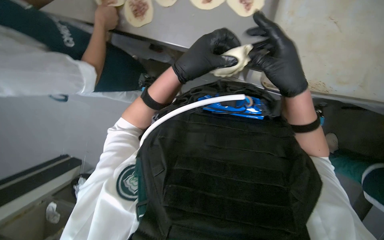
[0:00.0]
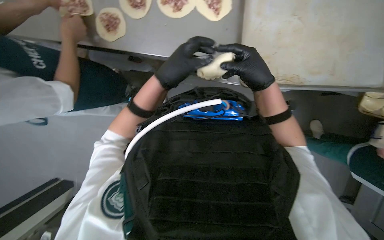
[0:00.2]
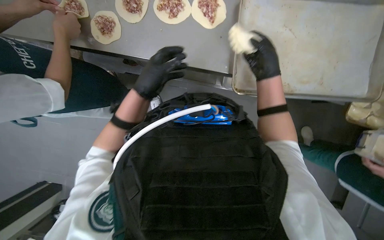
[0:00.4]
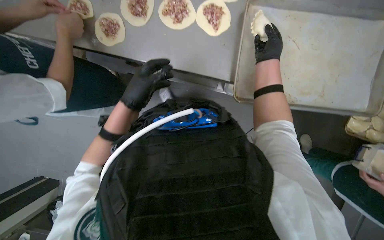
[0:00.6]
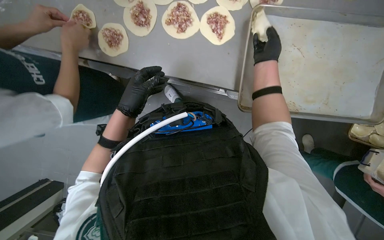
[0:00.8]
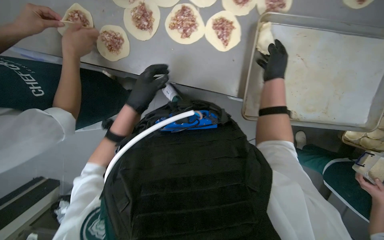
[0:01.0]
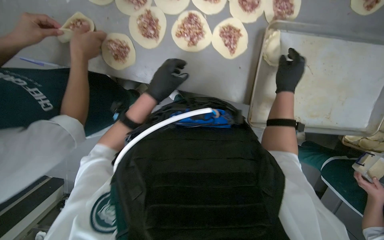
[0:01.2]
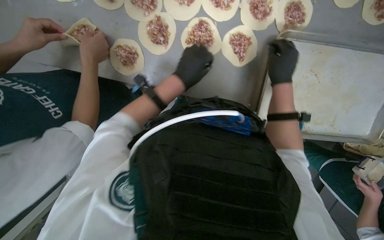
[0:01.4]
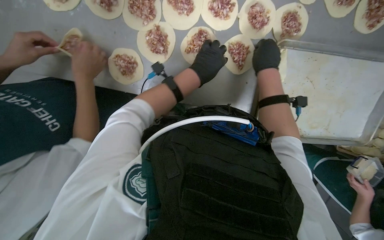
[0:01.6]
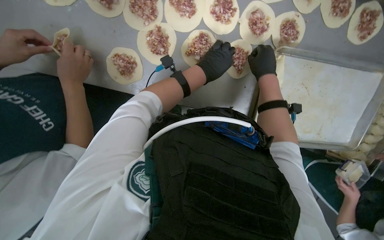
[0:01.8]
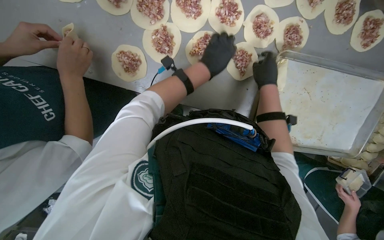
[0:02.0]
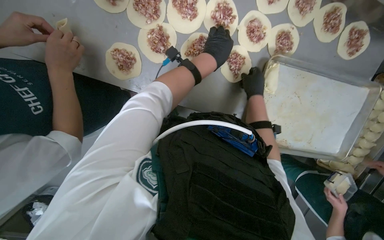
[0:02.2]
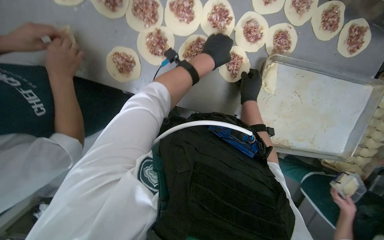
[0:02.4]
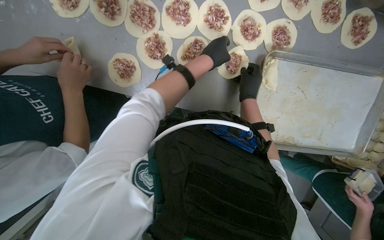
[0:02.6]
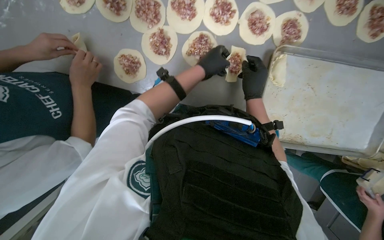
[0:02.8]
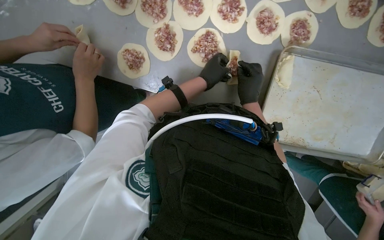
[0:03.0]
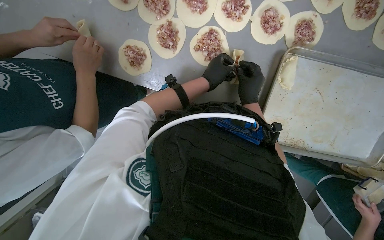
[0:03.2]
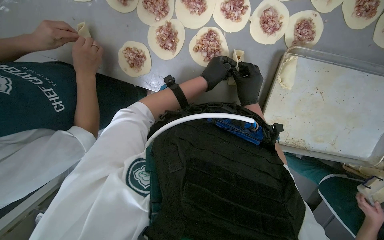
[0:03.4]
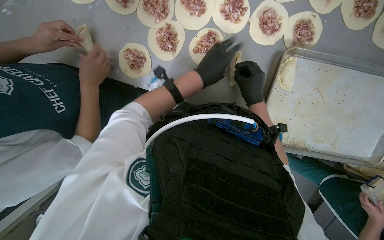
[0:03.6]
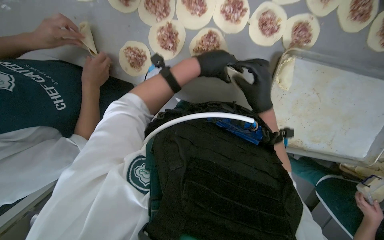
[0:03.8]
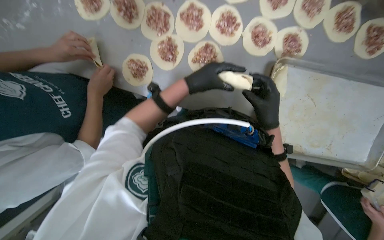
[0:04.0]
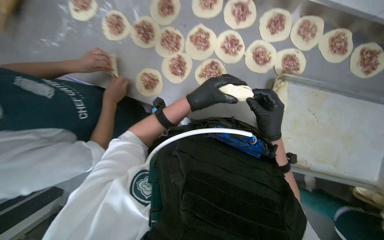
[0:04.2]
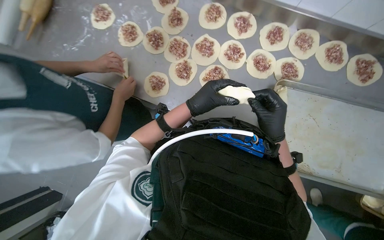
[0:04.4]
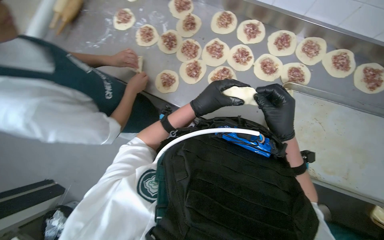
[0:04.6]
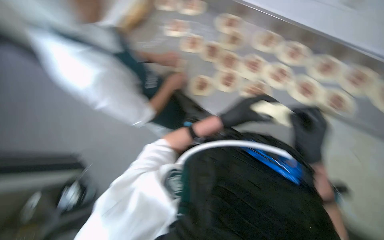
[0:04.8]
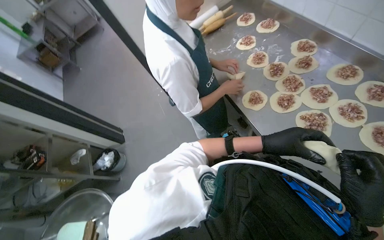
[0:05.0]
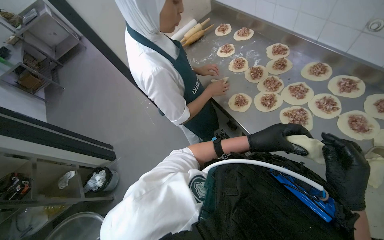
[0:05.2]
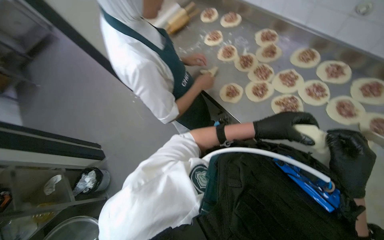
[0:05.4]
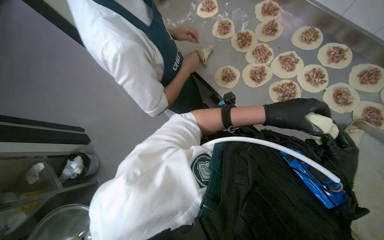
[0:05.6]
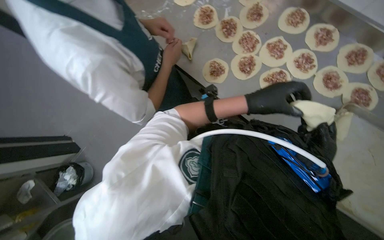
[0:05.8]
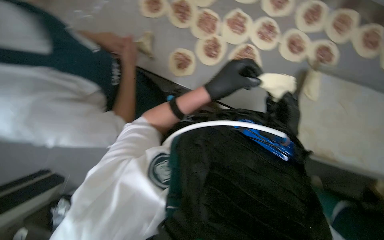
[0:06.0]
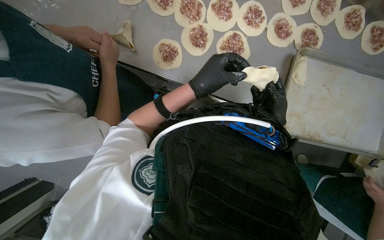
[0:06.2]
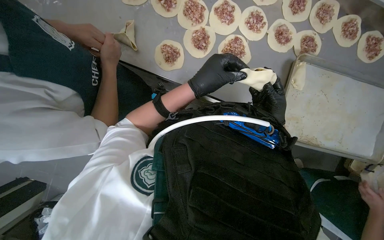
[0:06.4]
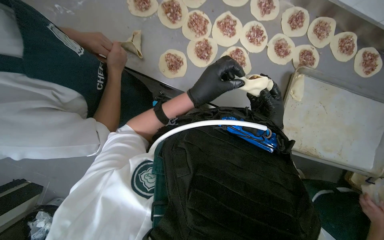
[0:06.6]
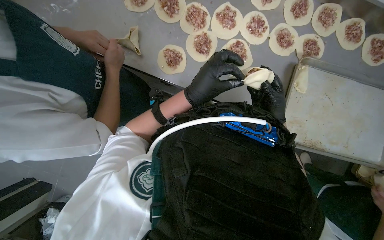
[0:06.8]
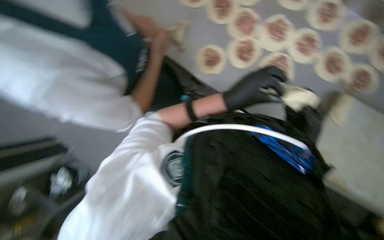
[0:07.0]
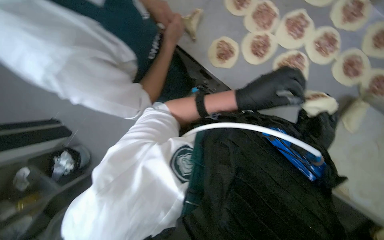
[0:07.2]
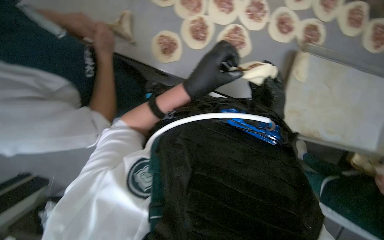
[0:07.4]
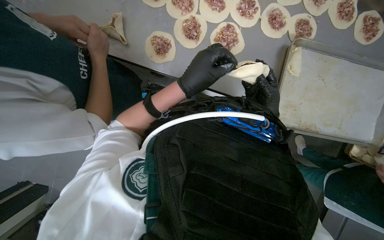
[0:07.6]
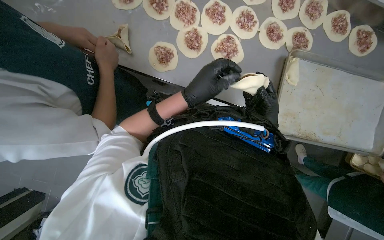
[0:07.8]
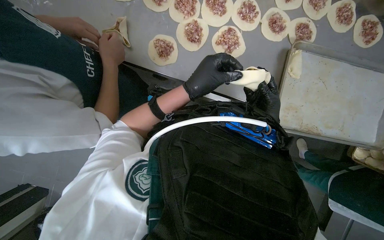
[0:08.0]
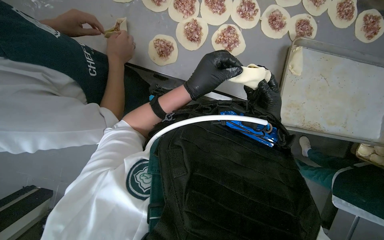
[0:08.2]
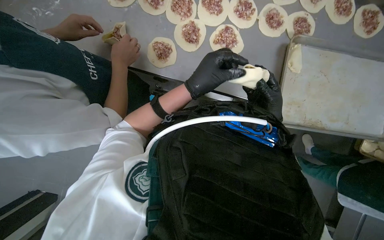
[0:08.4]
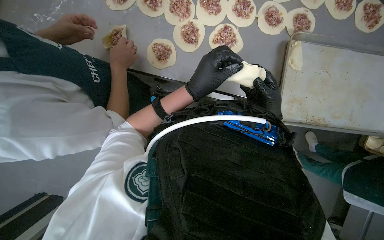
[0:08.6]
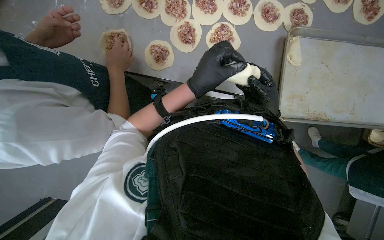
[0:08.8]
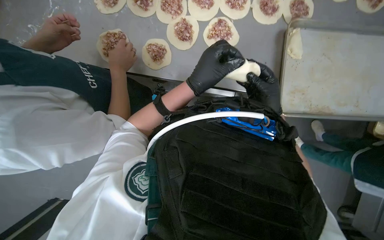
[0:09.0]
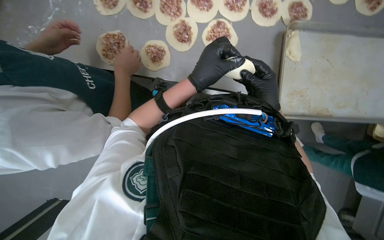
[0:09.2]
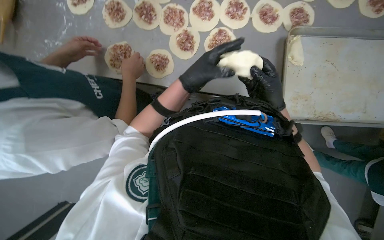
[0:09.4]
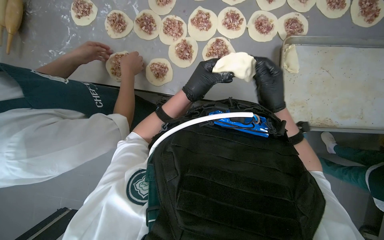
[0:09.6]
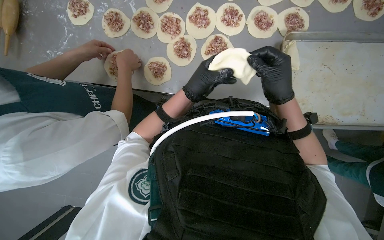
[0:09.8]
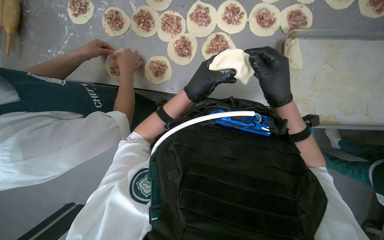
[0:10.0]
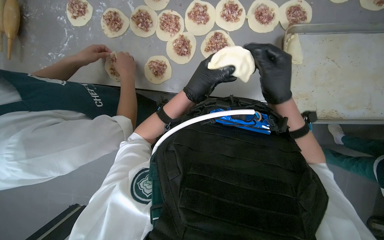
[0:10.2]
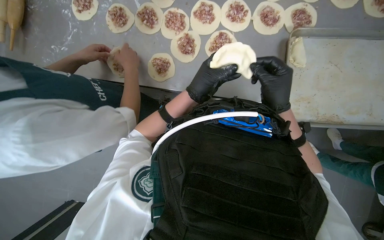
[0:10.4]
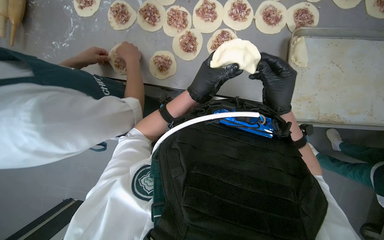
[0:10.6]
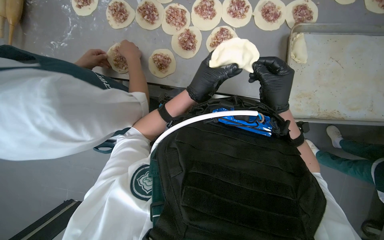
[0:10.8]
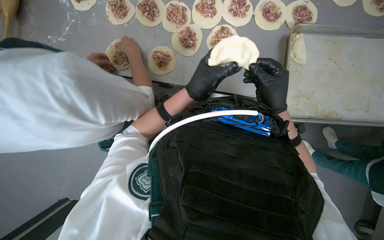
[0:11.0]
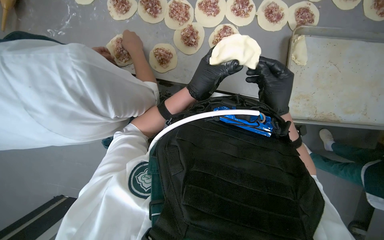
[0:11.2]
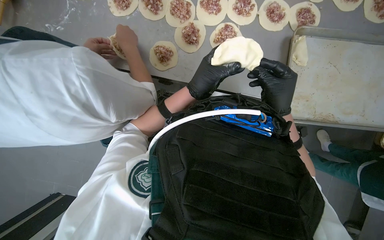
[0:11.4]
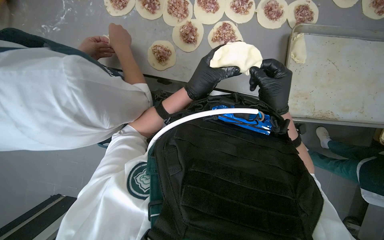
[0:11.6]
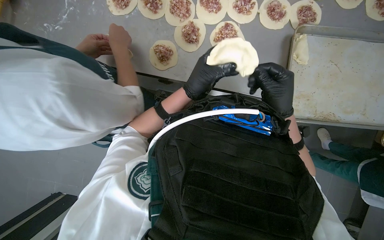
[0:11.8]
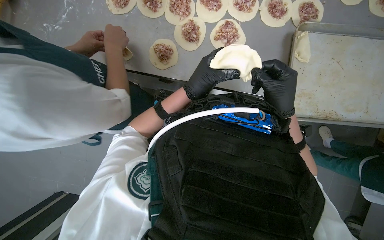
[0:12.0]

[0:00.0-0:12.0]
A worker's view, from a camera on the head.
Job: preparing food.
The whole recording: Folding meat-filled dough into dumplings. The worker folds dough filled with meat into dumplings and places them on a baking sheet.
0:00.0 to 0:01.6: The left hand shifts roughly 10 cm farther from the camera, and goes to the left and returns, some 10 cm each way. Meanwhile the right hand shifts roughly 35 cm up the picture.
0:01.6 to 0:03.0: The right hand shifts approximately 10 cm down the picture.
0:03.0 to 0:04.4: The camera pitches upward, by about 15 degrees. Both hands travel together nearer to the camera and down the picture, roughly 20 cm.
0:07.6 to 0:12.0: The hands work in one place, with small movements.

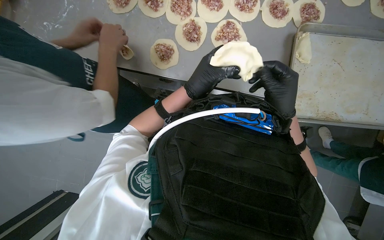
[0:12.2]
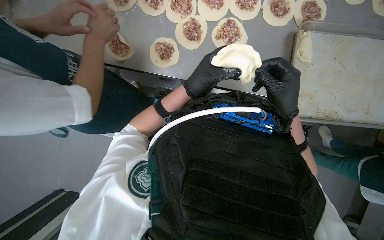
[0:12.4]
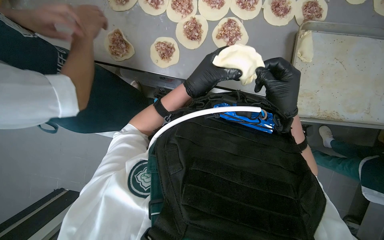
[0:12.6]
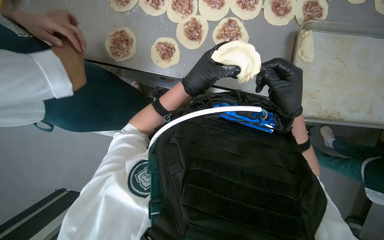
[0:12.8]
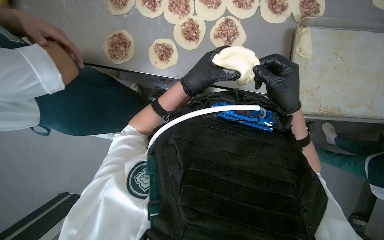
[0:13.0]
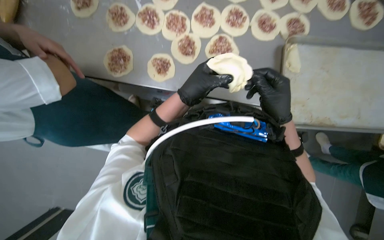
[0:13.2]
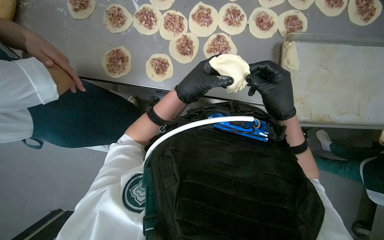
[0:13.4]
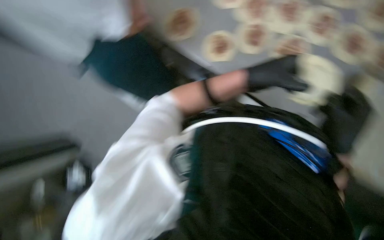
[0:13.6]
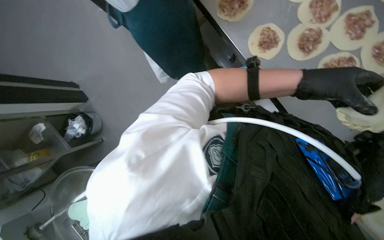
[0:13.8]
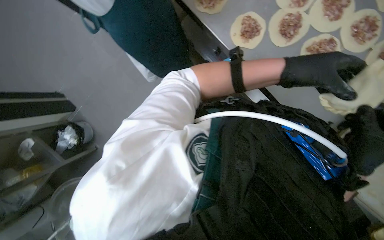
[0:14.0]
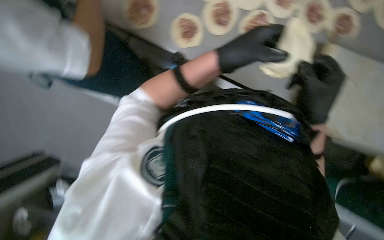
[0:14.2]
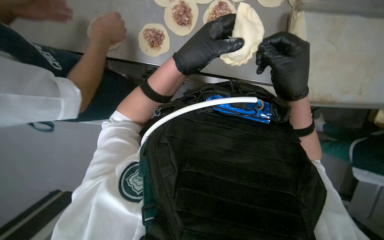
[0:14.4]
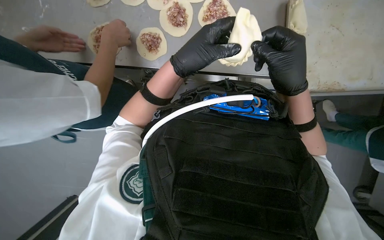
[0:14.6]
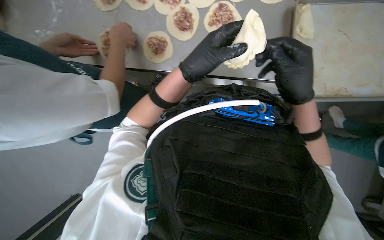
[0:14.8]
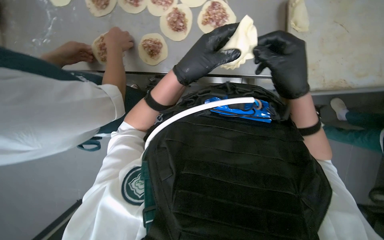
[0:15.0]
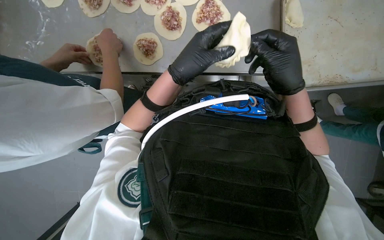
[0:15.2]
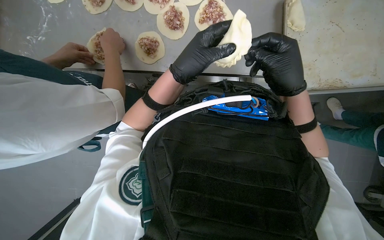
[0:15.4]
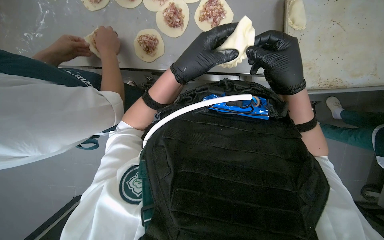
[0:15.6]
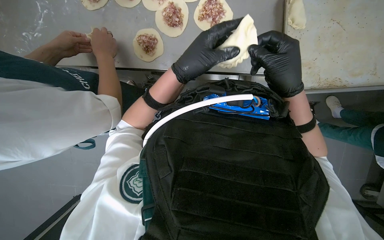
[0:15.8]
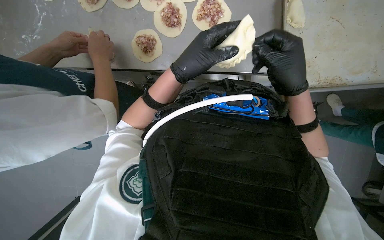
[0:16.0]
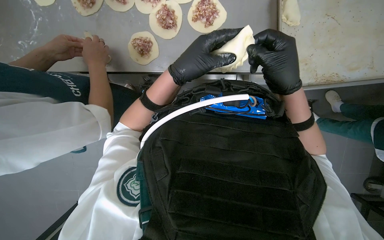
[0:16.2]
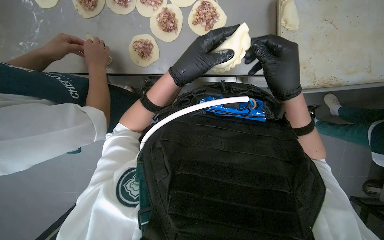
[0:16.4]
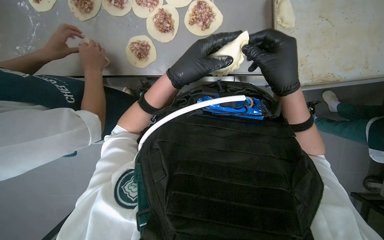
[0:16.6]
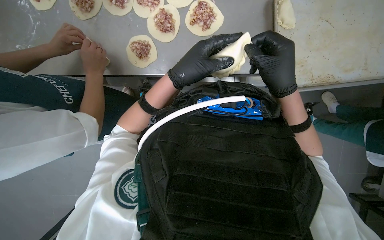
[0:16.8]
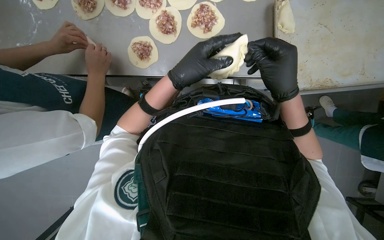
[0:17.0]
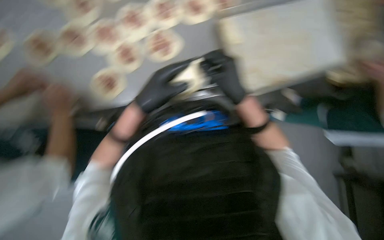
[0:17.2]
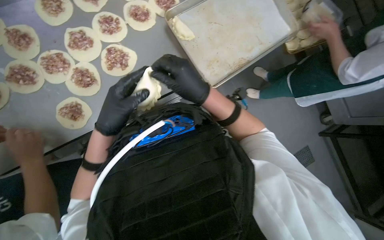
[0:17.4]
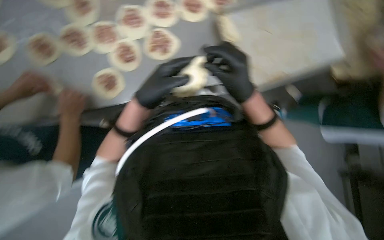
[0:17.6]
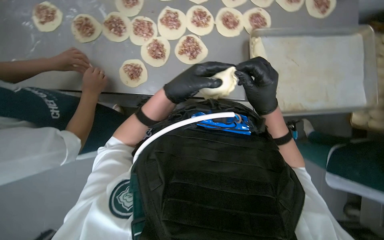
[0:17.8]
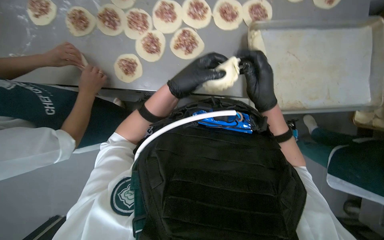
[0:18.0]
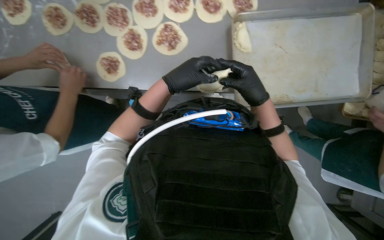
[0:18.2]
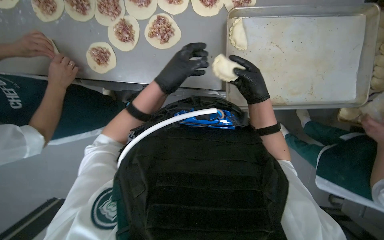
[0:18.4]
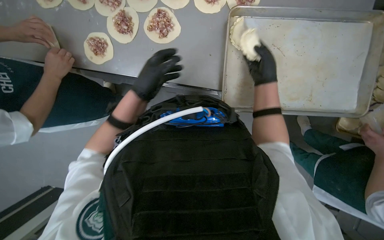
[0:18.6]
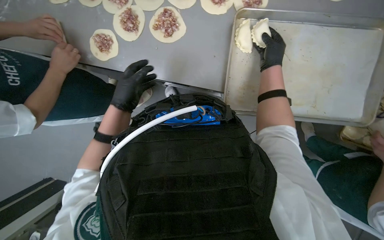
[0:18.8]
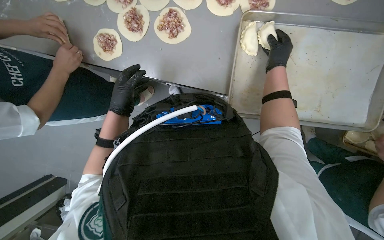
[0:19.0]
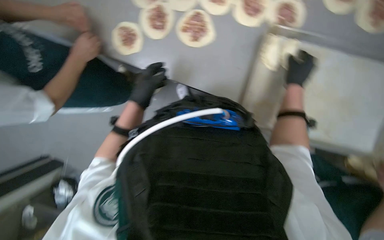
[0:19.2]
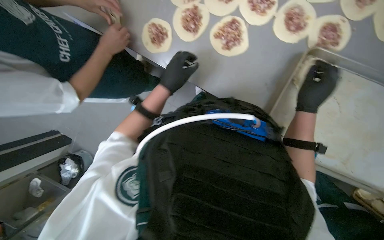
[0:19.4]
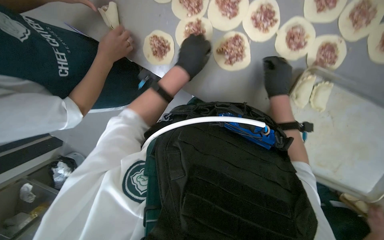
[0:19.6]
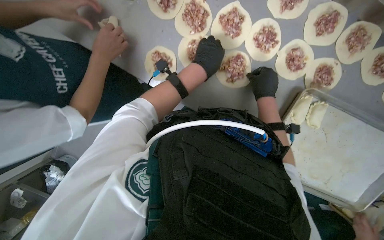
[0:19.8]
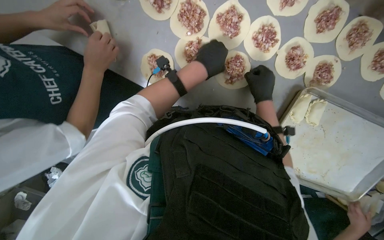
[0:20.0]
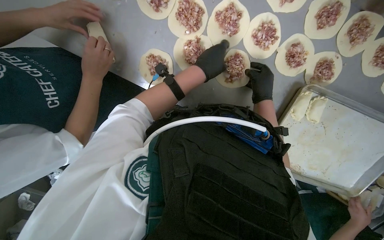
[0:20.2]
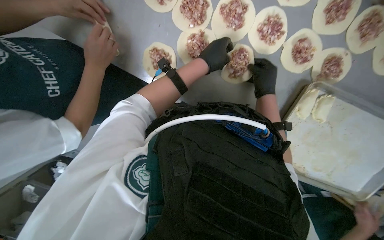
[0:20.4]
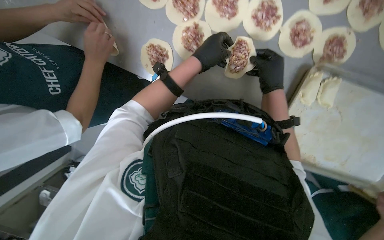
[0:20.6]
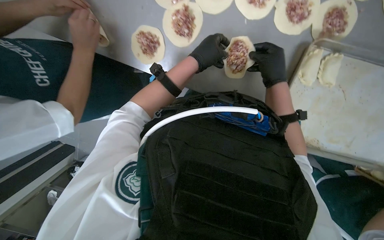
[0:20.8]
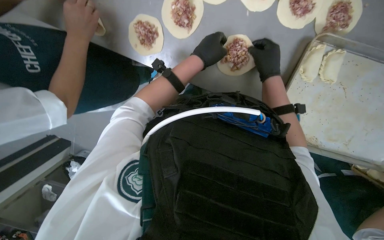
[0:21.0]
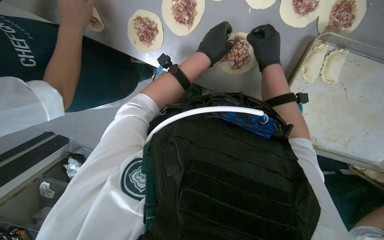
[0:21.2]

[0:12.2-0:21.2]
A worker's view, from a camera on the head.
Job: preparing food.
The whole recording: Folding meat-filled dough into dumplings. The worker folds dough filled with meat into dumplings and places them on a baking sheet.
0:12.2 to 0:13.8: Everything in view rotates about 40 degrees clockwise.
0:13.8 to 0:15.2: The scene rotates counterclockwise by roughly 50 degrees.
0:15.2 to 0:16.6: The hands stay in one place.
0:18.2 to 0:19.8: The scene rotates clockwise by approximately 30 degrees. The left hand goes roughly 25 cm up the picture and farther from the camera.
0:19.8 to 0:21.2: The view tilts approximately 20 degrees downward.
